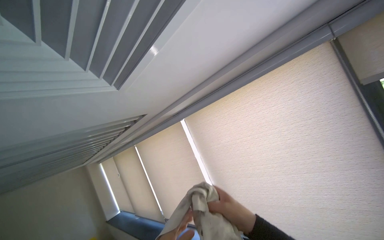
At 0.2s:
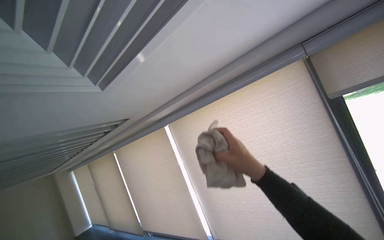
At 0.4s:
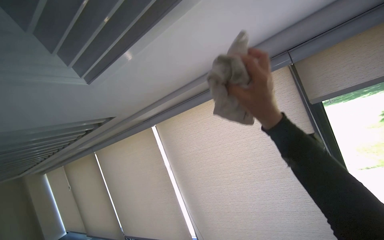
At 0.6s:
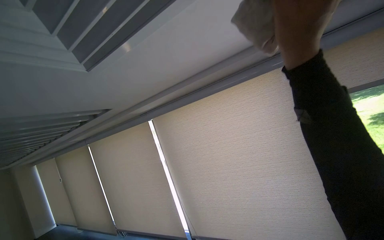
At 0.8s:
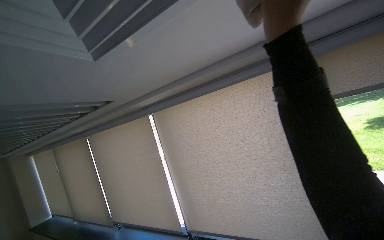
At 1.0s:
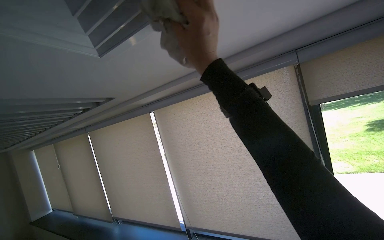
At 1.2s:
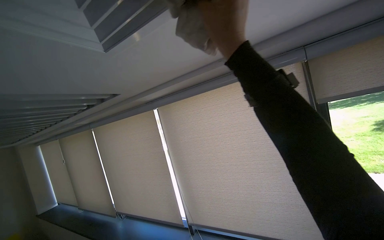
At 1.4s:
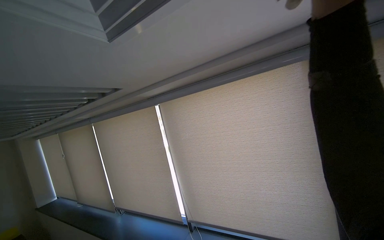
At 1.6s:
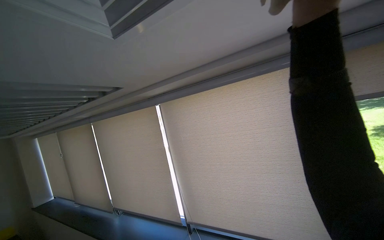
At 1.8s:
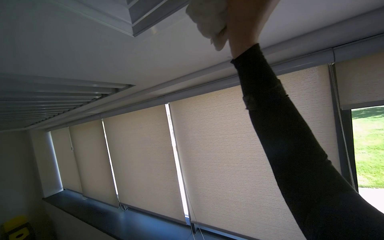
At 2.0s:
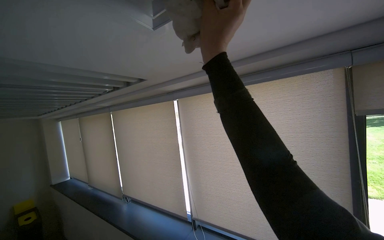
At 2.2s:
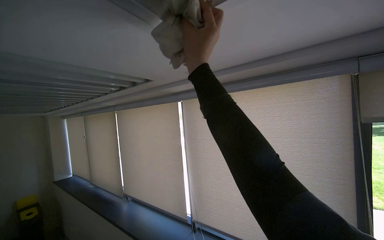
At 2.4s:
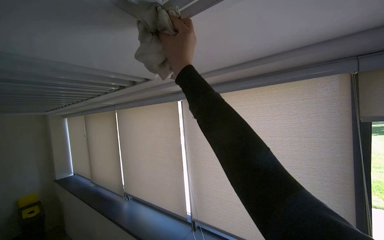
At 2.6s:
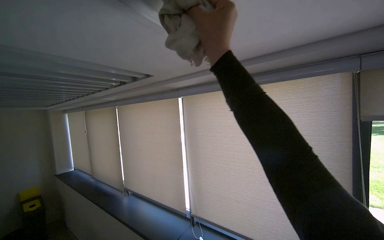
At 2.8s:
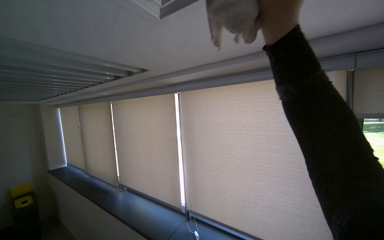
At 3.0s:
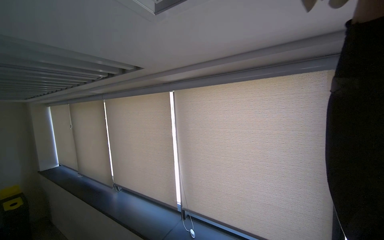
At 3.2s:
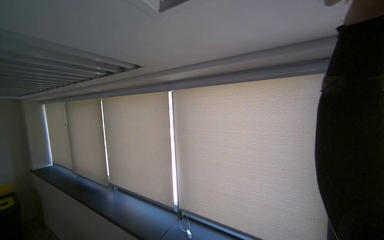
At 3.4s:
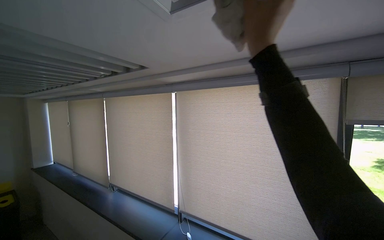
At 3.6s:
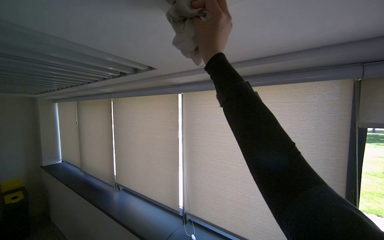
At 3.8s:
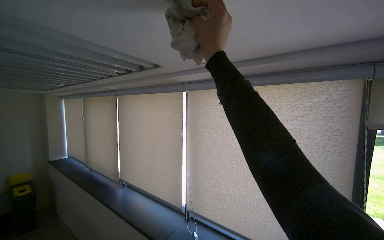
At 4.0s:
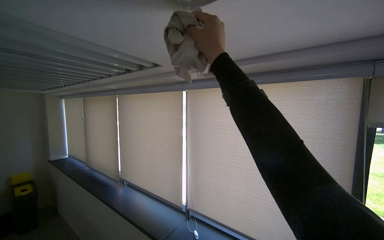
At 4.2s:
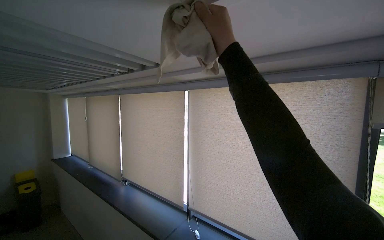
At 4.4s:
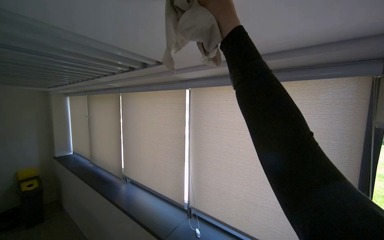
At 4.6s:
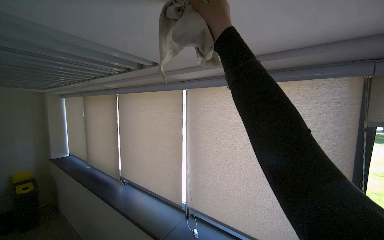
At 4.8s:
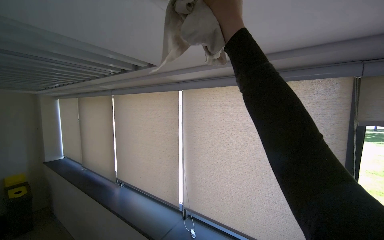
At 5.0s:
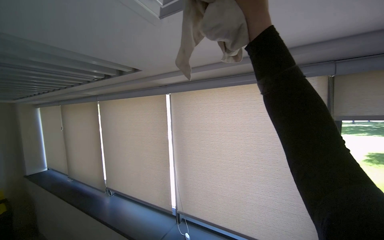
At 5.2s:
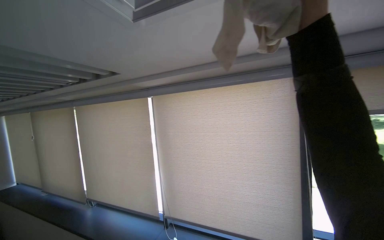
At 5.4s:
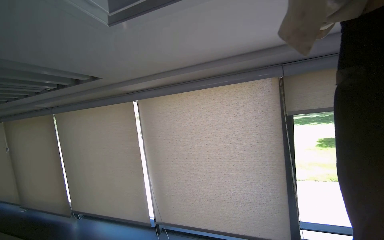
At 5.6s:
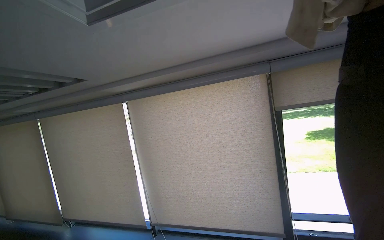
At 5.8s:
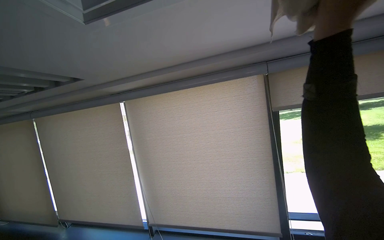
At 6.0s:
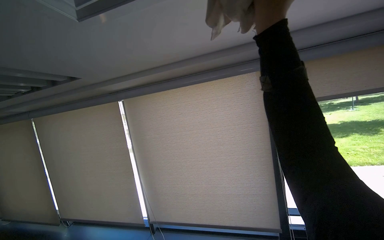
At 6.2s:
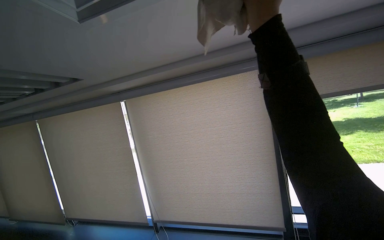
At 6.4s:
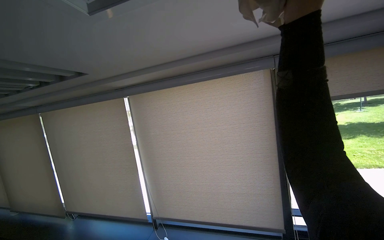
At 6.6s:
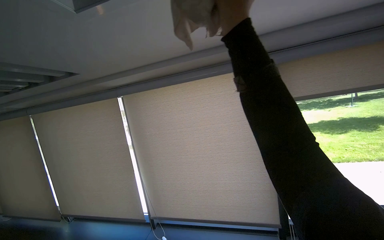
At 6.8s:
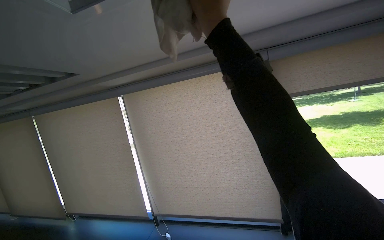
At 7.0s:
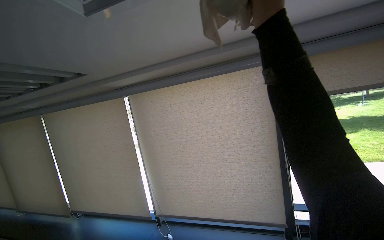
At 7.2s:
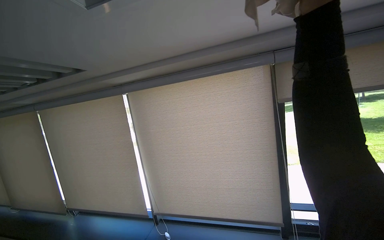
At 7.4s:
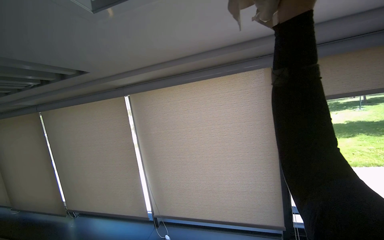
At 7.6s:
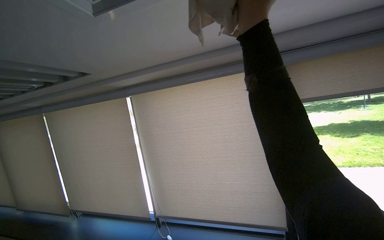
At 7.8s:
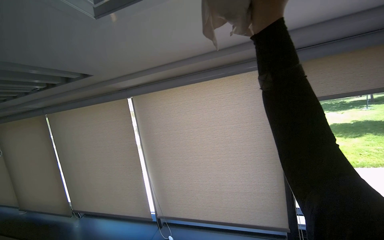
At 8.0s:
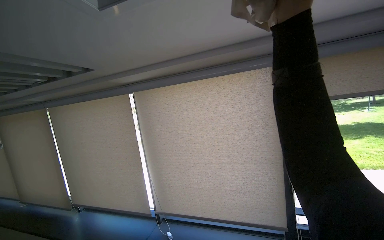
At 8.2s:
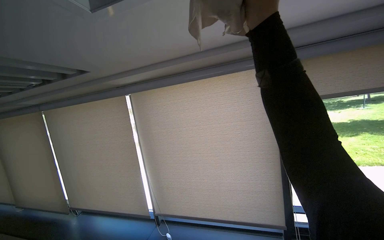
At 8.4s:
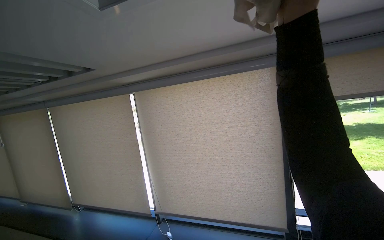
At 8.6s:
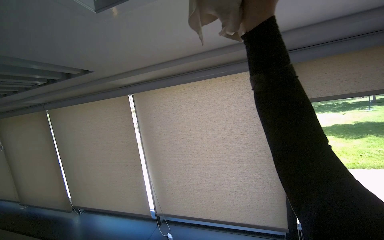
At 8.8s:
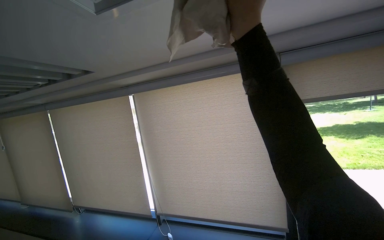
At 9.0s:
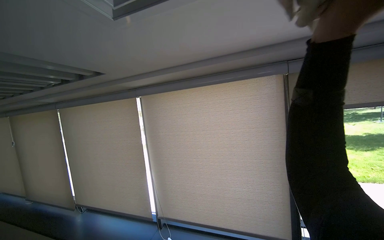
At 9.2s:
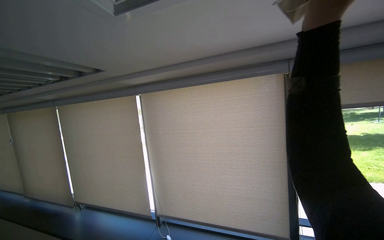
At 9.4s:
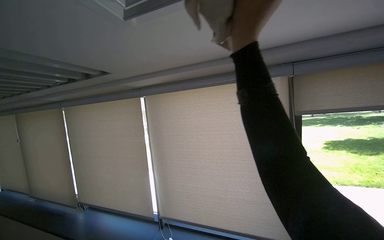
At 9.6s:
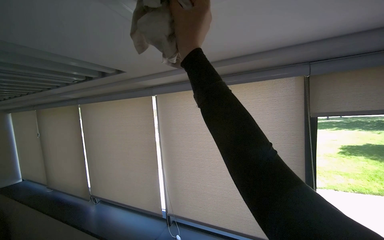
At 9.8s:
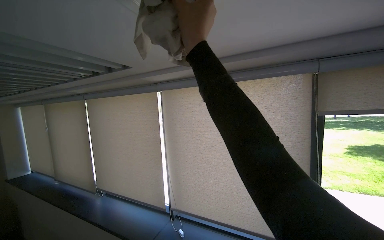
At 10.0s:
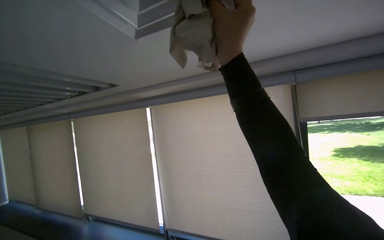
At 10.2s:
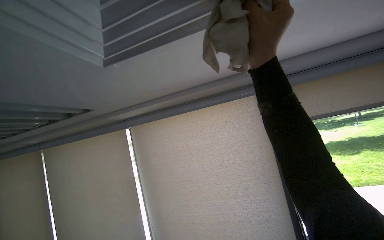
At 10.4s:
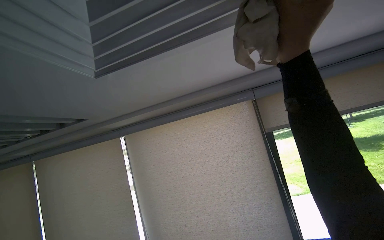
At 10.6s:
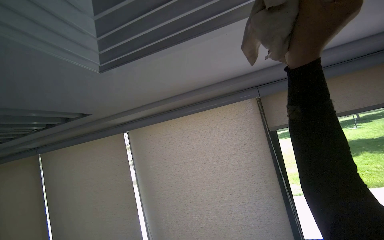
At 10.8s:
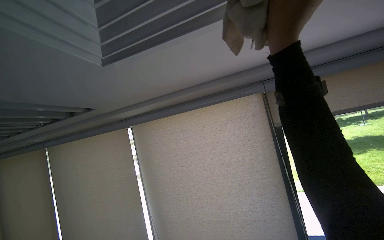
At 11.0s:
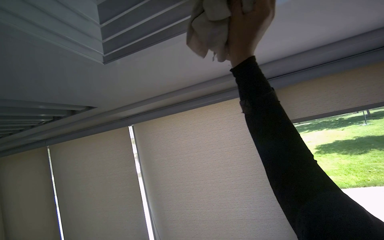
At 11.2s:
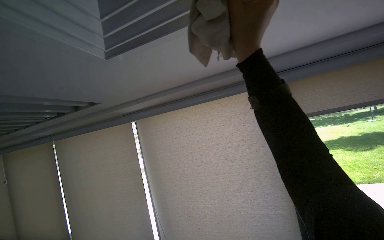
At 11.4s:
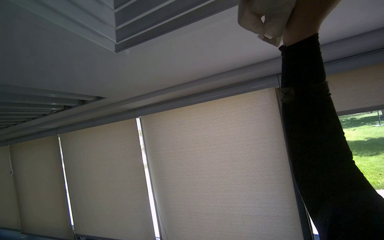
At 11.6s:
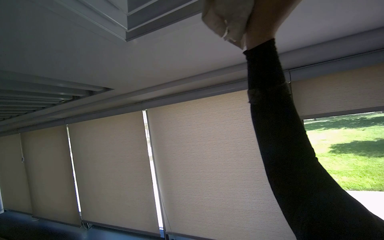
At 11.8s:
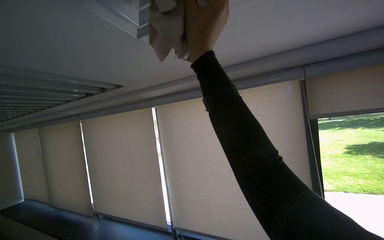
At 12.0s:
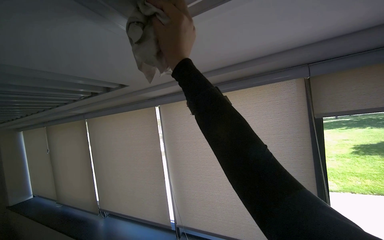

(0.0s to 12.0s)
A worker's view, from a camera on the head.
Job: wiping surfaces.
The whole recording: Wiping ceiling vents and structures. The worker wipes dust from ceiling vents and surrounding structures with a cloth.
1.6s - 3.0s: The right hand is displaced to the right by approximately 10 cm.
3.0s - 4.4s: The right hand moves to the left, approximately 40 cm.
4.4s - 6.0s: The wearer's head swings some 25 degrees to the right. The right hand is displaced to the right by roughly 35 cm.
6.0s - 7.6s: The right hand travels to the left and back again, some 10 cm each way.
7.6s - 9.0s: The right hand goes nearer and farther, some 10 cm each way, reversing 2 times.
9.0s - 10.4s: The right hand reaches about 25 cm to the left, then returns.
10.4s - 12.0s: The right hand shifts about 35 cm to the left.

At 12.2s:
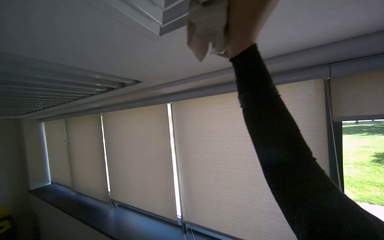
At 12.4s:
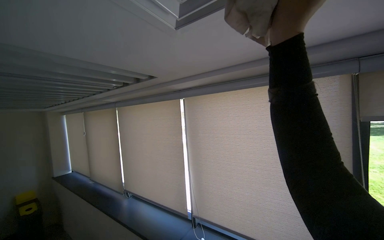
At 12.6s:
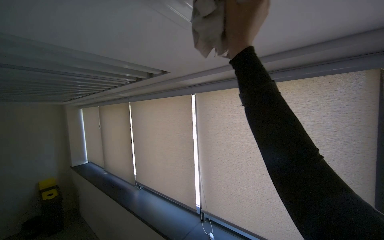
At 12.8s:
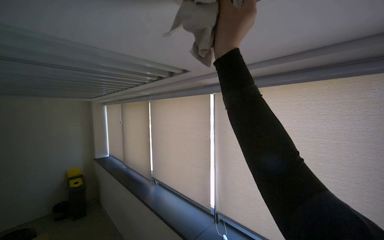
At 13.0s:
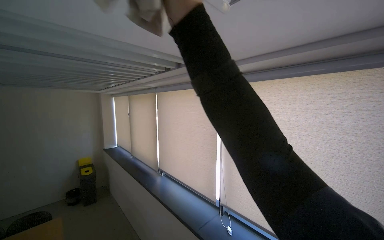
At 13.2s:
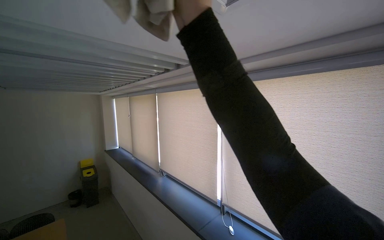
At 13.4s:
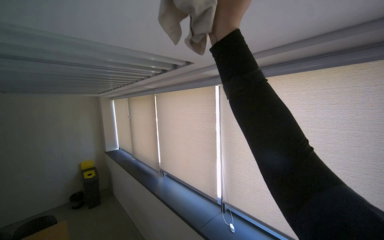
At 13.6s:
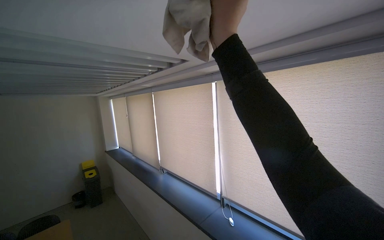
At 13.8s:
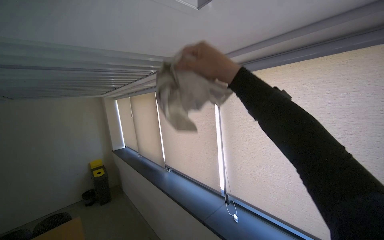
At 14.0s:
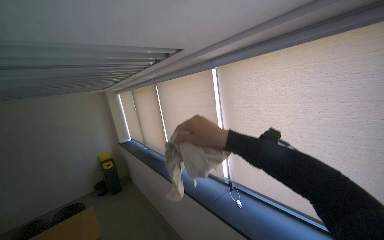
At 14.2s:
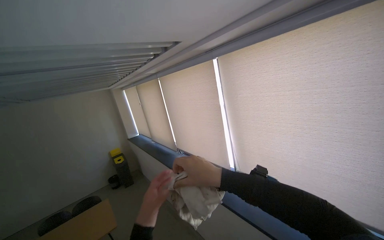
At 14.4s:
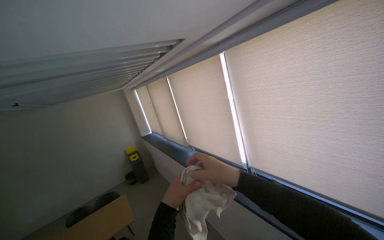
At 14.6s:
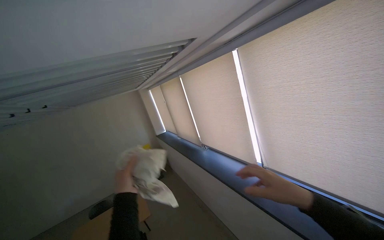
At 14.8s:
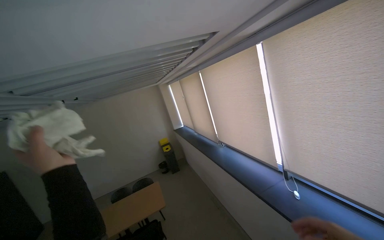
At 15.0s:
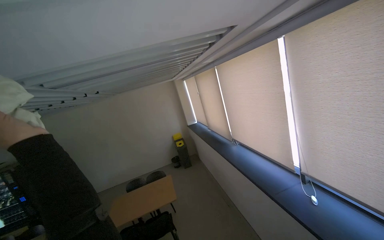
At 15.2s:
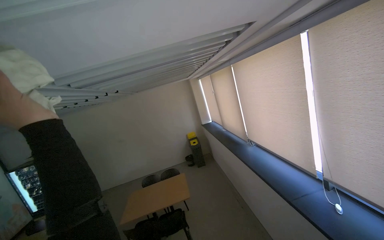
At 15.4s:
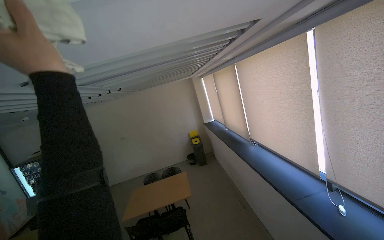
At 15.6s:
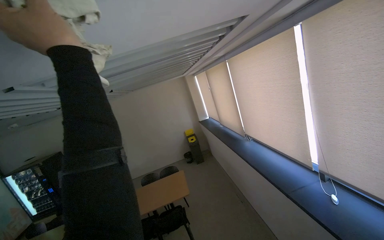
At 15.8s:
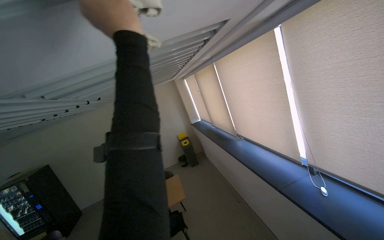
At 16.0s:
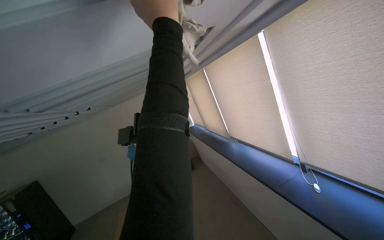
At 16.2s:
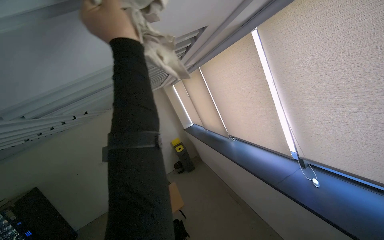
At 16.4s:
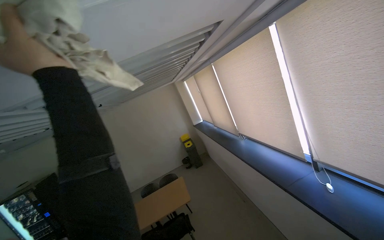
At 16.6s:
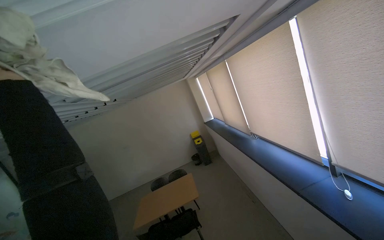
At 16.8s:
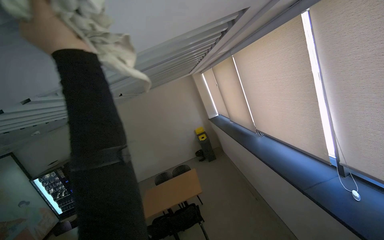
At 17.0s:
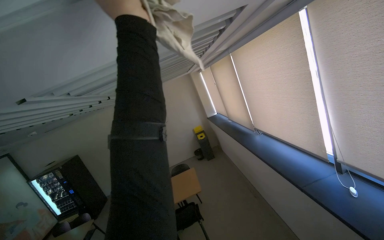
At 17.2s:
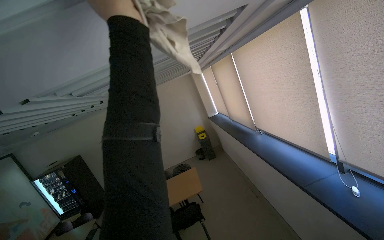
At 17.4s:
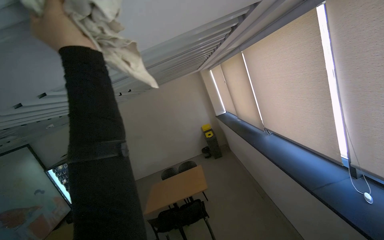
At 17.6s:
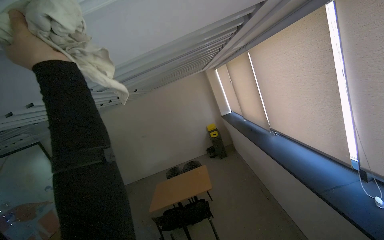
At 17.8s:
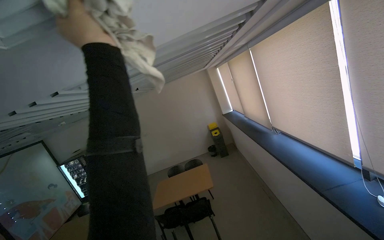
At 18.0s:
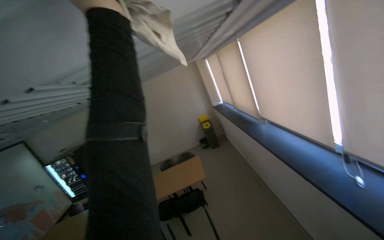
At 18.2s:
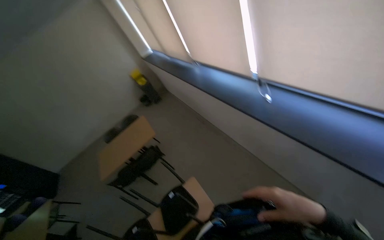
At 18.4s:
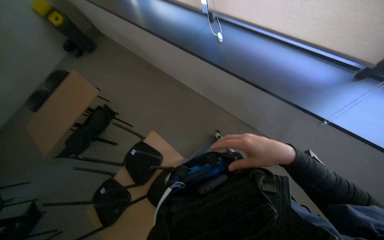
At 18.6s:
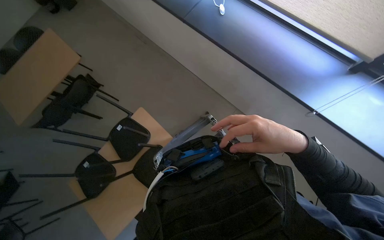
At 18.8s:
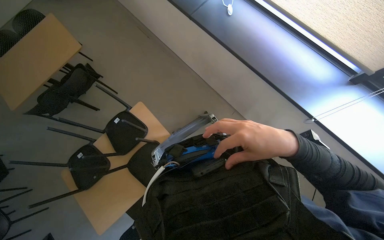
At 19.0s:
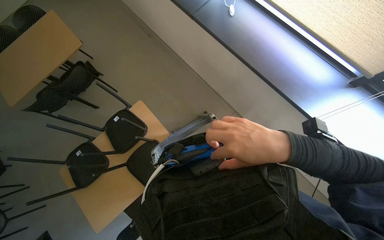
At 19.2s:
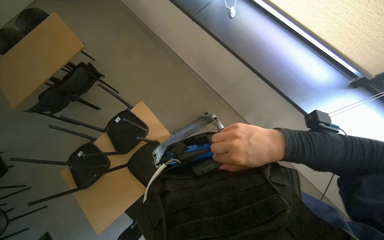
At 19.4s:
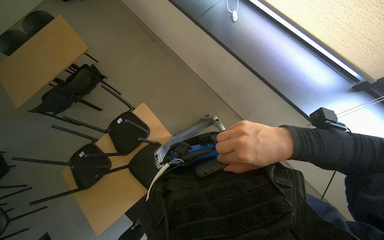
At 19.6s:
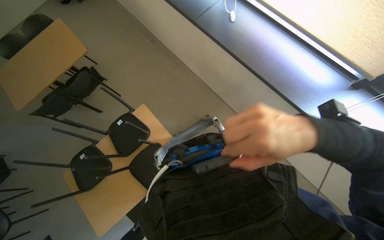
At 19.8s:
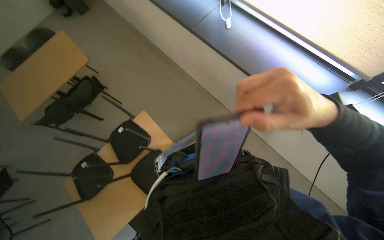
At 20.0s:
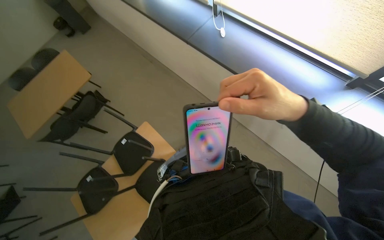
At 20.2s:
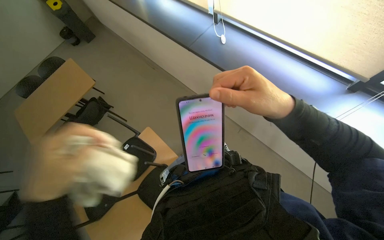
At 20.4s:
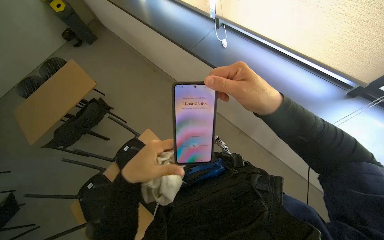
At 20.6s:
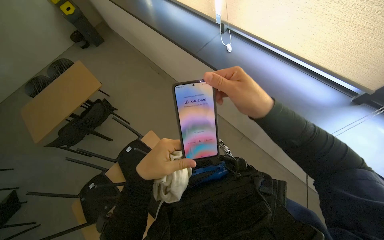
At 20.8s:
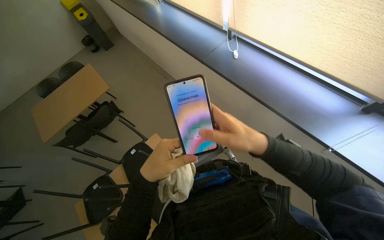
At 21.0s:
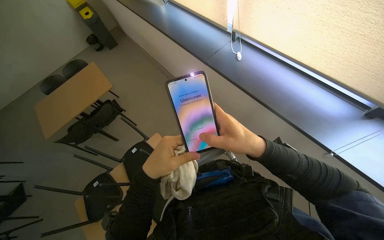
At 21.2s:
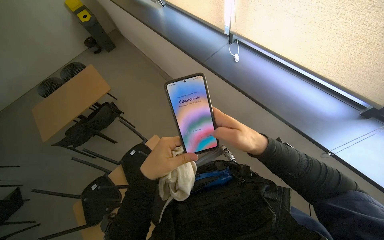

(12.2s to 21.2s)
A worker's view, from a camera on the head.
Job: wiping surfaces.
The whole recording: Wiping ceiling vents and structures. The worker wipes dust from ceiling vents and surrounding structures with a cloth.
12.2s - 13.8s: The camera is aimed about 20 degrees further to the left. The right hand moves roughly 10 cm up the picture and comes back.
13.8s - 15.2s: The camera sweeps to the left, by approximately 30 degrees. The view tips downward by approximately 15 degrees.
16.6s - 18.2s: The head rotates about 25 degrees to the right. The view tilts approximately 25 degrees downward.
18.2s - 19.8s: The camera sweeps to the right, by some 25 degrees. The camera pitches downward, by about 25 degrees.
19.8s - 21.2s: The right hand moves farther from the camera, about 10 cm.
